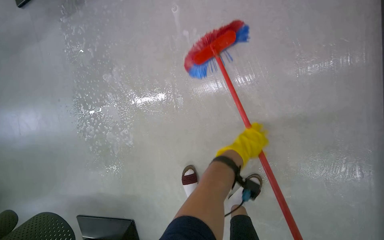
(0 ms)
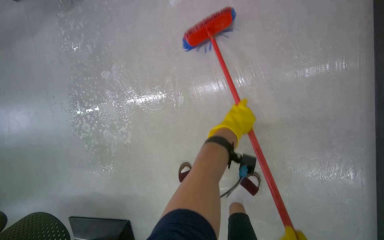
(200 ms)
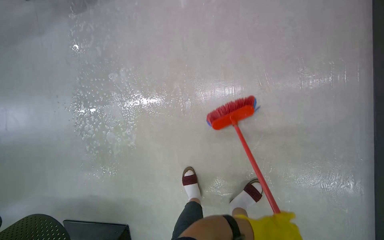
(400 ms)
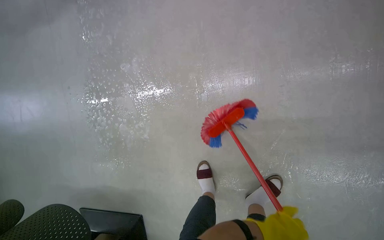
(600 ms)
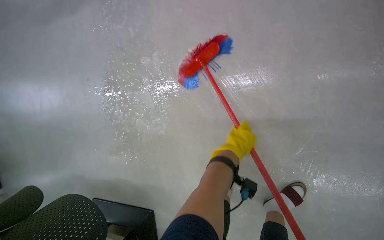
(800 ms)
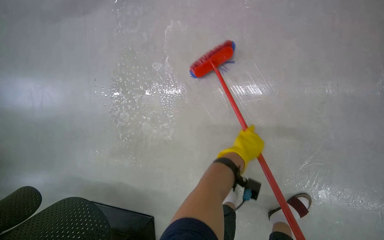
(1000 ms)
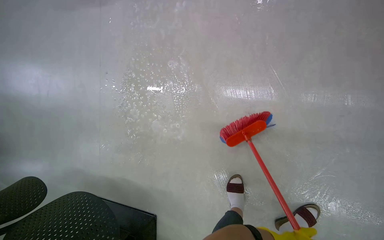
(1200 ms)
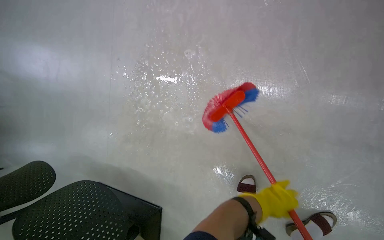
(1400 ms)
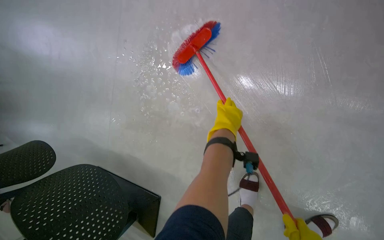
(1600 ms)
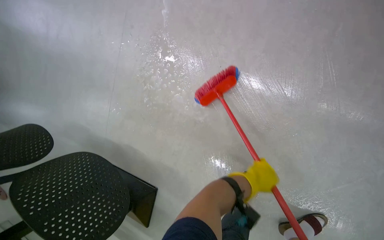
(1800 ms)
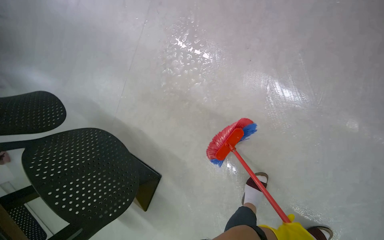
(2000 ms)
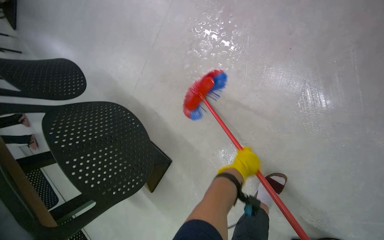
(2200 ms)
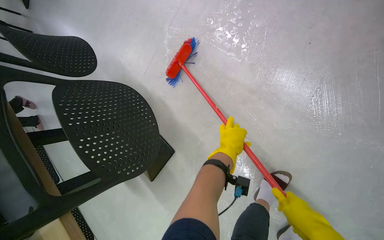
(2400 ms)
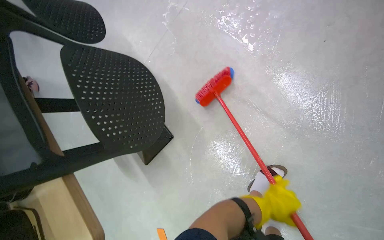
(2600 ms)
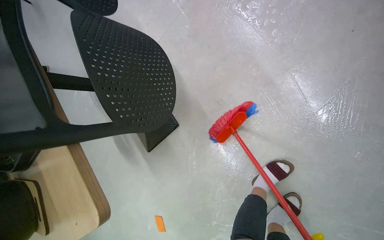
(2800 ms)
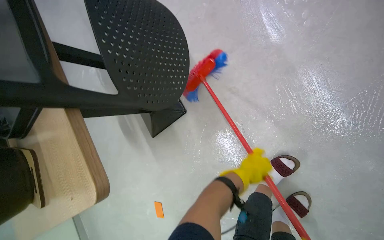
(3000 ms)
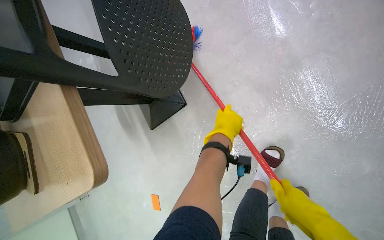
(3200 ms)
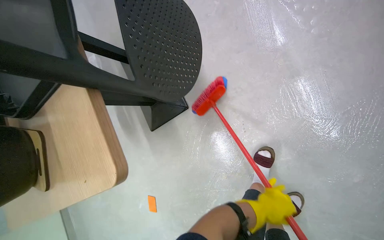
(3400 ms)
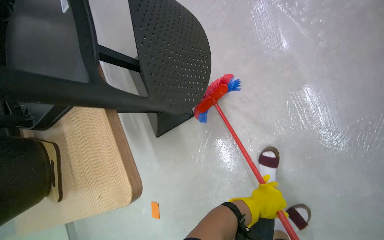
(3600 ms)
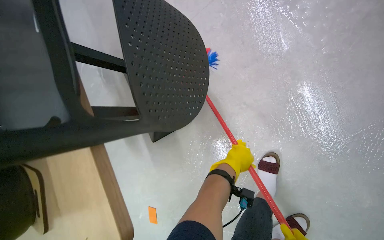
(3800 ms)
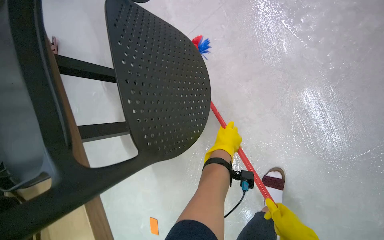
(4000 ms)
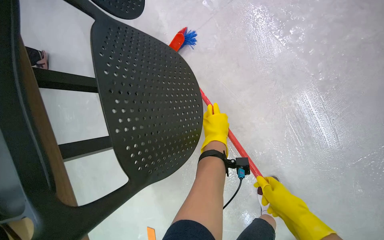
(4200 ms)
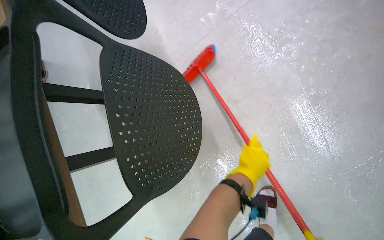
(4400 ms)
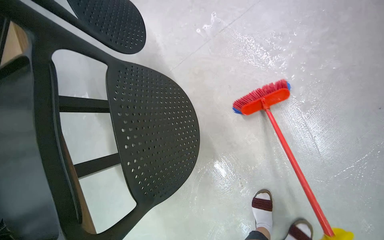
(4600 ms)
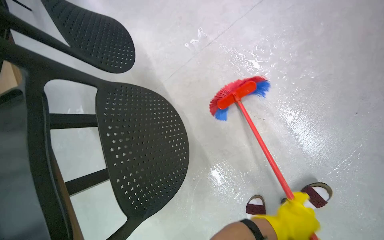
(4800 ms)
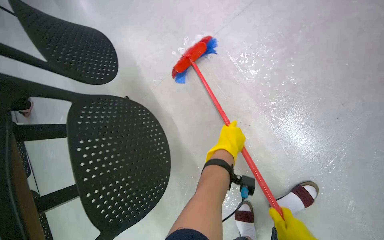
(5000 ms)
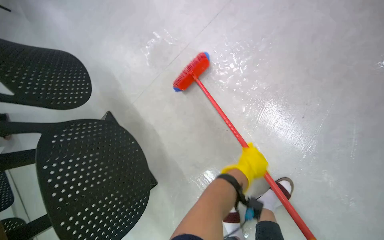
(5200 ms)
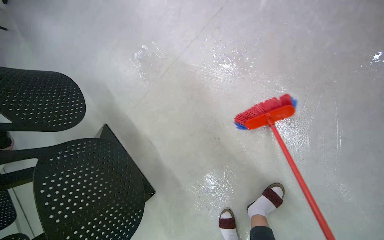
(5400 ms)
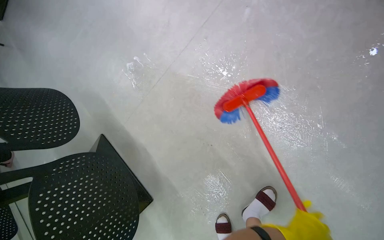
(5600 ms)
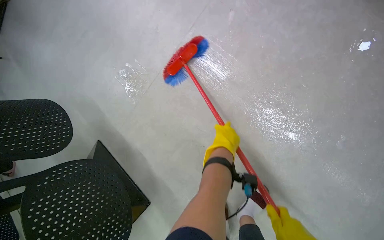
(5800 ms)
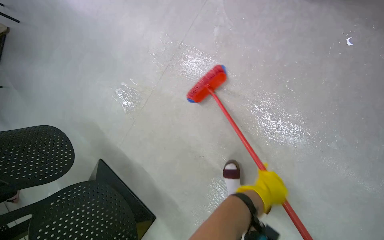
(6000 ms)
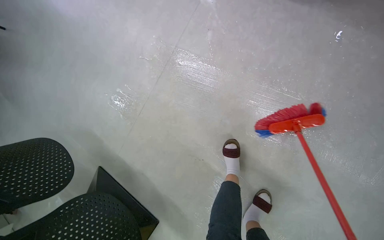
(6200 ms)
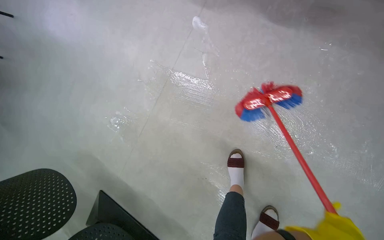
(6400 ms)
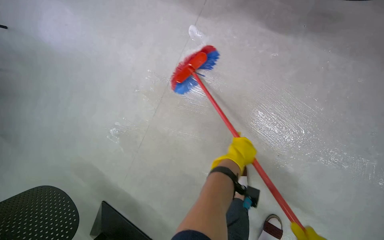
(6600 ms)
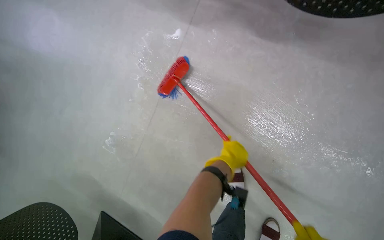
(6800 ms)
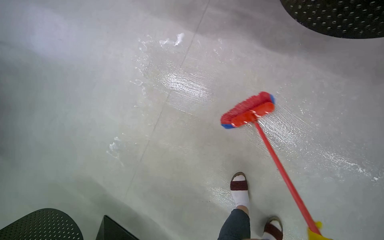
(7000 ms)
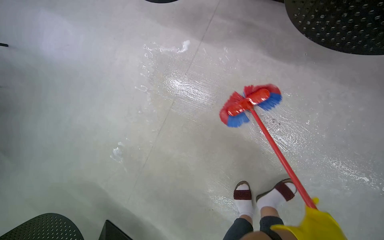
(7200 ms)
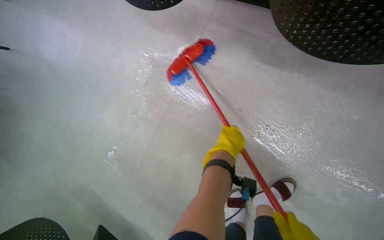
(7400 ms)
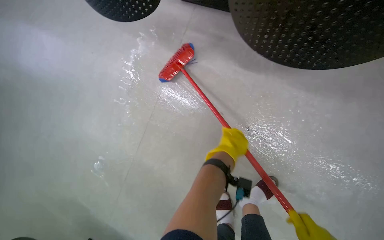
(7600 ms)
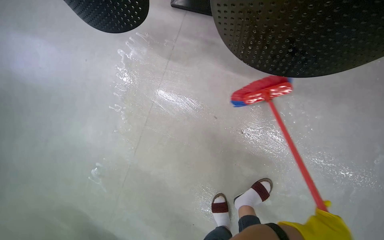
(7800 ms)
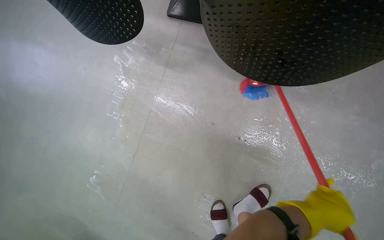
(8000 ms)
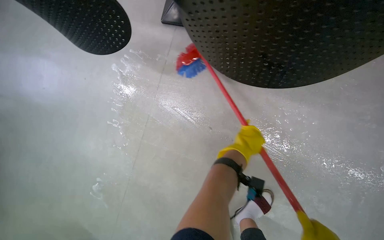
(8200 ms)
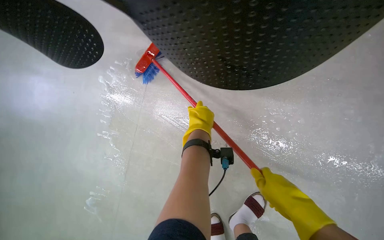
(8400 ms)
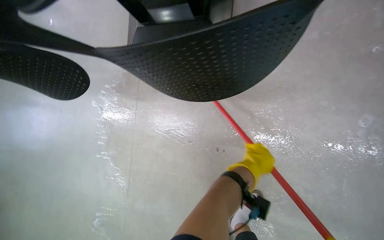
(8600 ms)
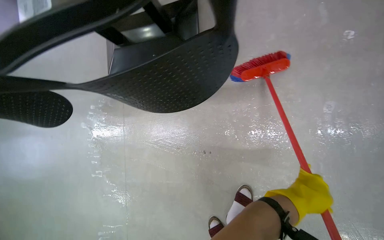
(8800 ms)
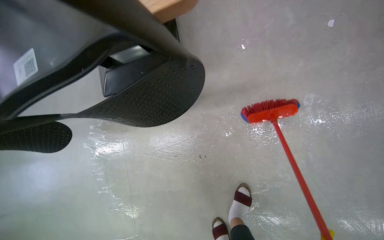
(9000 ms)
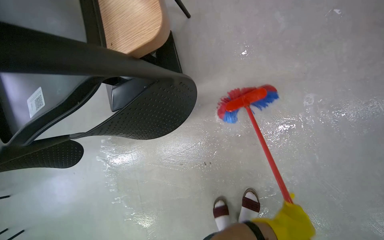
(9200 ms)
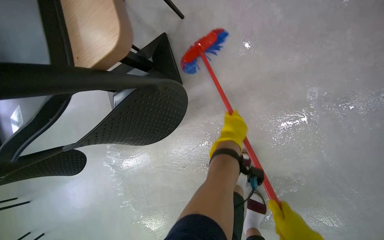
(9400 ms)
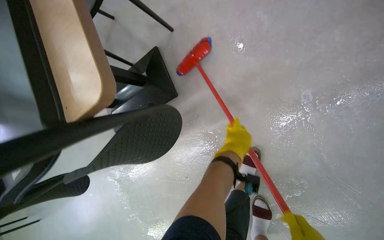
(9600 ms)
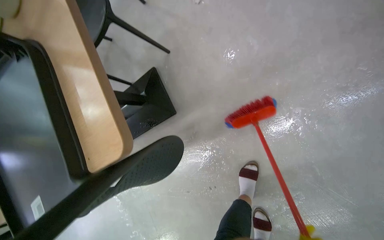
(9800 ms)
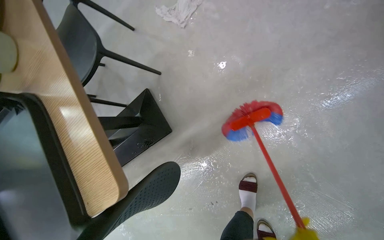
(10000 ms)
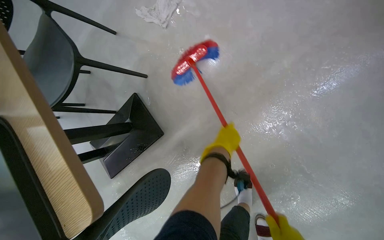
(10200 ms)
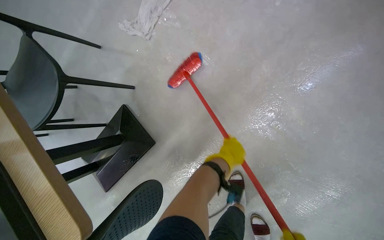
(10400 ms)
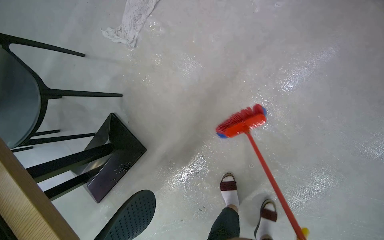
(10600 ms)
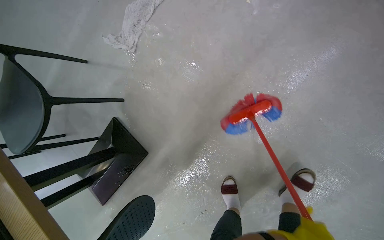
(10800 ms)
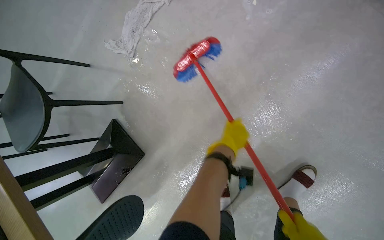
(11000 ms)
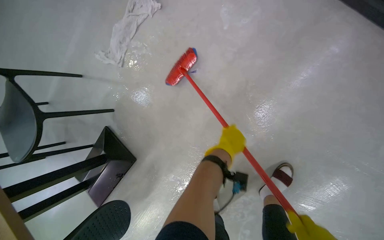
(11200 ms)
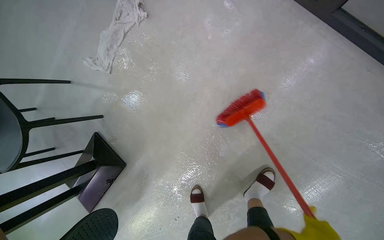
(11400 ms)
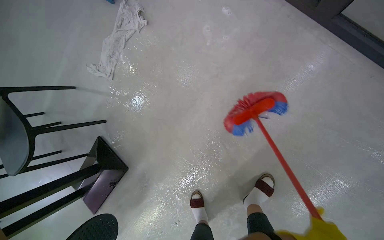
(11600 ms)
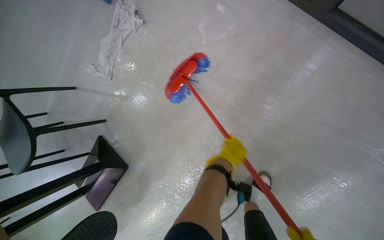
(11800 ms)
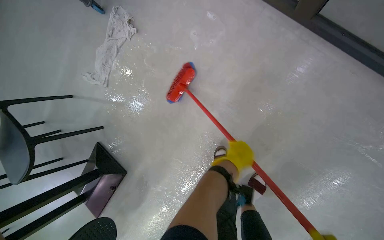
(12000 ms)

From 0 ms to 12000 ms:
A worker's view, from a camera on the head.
Job: mopping floor.
The whole recording: Scrubbing floor with brush. The worker scrubs the floor with a long-handled brush.
From 0 ms to 1600 ms: The wearer moves to the left, roughly 50 cm.
From 1600 ms to 3000 ms: The wearer looks roughly 15 degrees further downward. The scene rotates clockwise by about 30 degrees.
From 3000 ms to 4400 ms: The left hand goes up and down the picture, about 25 cm each way, reversing 2 times.
From 4400 ms to 6000 ms: The head travels approximately 50 cm.
From 7600 ms to 9000 ms: The wearer moves some 40 cm. Everything in view rotates some 35 degrees counterclockwise.
From 9000 ms to 10400 ms: Everything in view rotates approximately 30 degrees counterclockwise.
From 10400 ms to 12000 ms: The camera is carried about 50 cm.

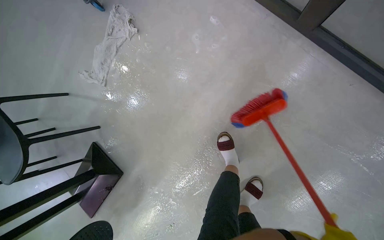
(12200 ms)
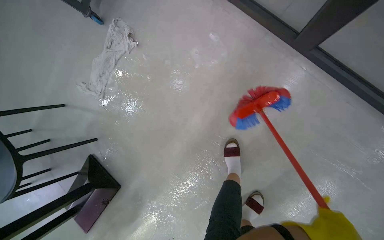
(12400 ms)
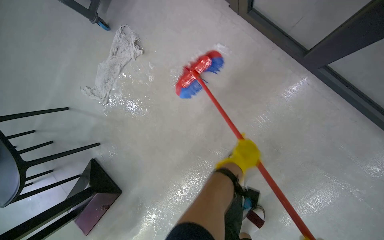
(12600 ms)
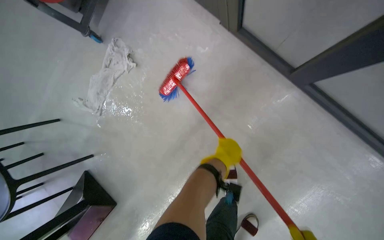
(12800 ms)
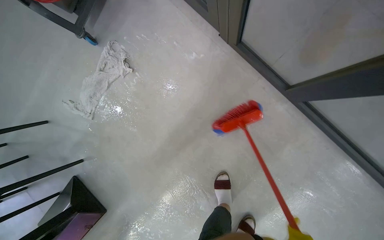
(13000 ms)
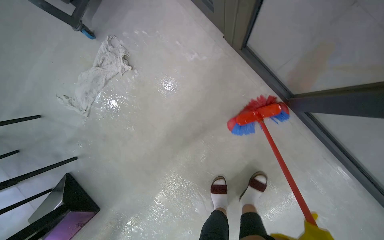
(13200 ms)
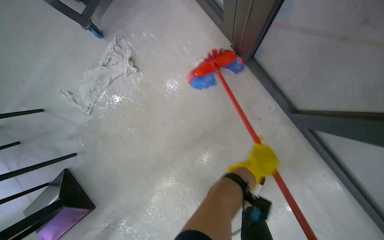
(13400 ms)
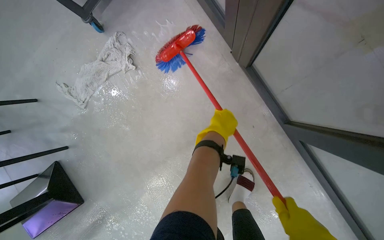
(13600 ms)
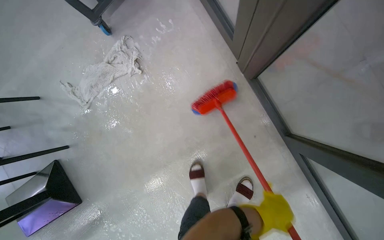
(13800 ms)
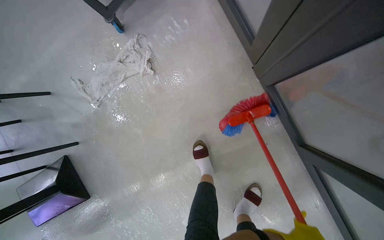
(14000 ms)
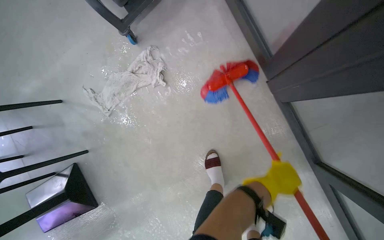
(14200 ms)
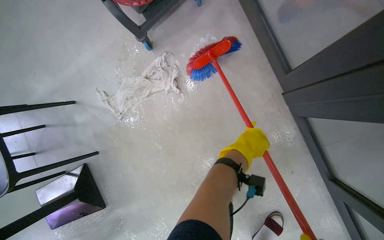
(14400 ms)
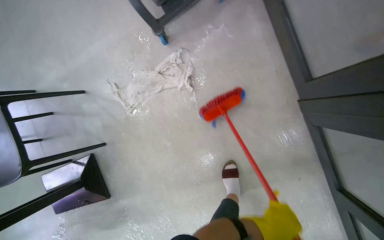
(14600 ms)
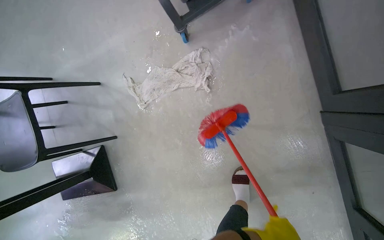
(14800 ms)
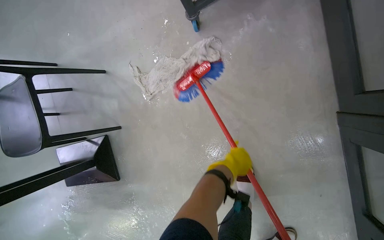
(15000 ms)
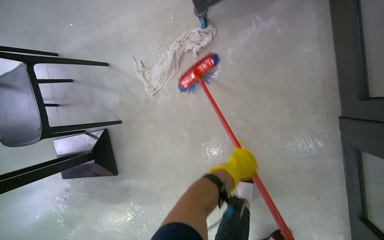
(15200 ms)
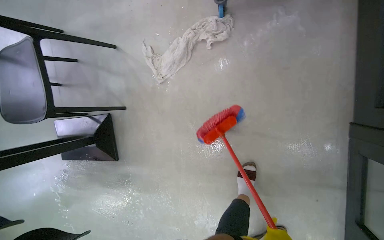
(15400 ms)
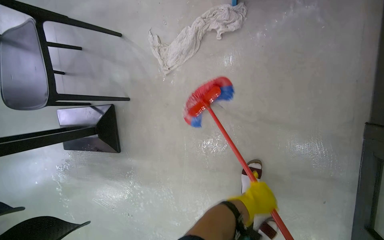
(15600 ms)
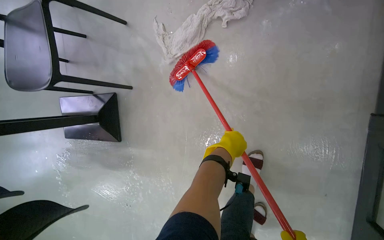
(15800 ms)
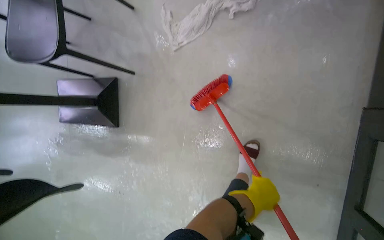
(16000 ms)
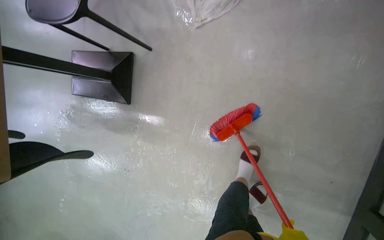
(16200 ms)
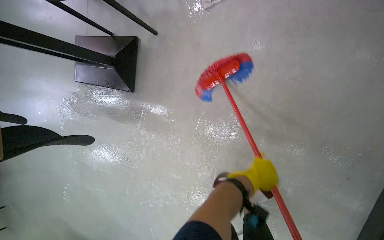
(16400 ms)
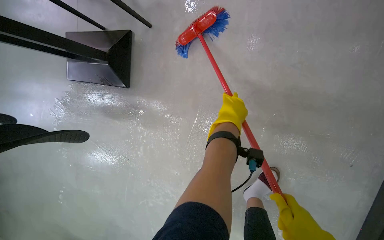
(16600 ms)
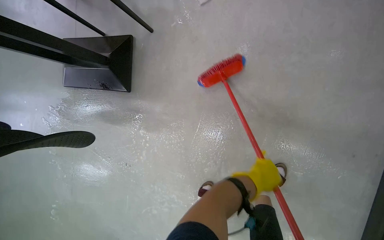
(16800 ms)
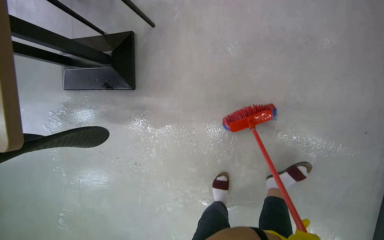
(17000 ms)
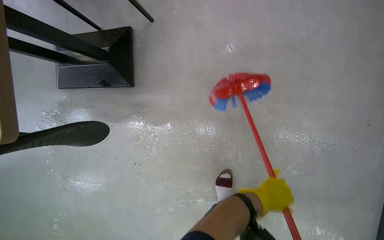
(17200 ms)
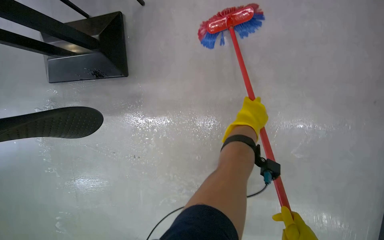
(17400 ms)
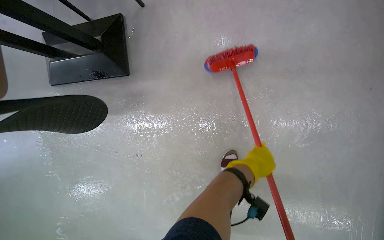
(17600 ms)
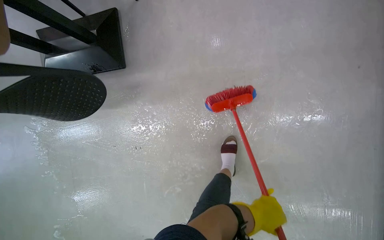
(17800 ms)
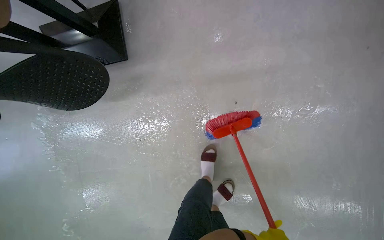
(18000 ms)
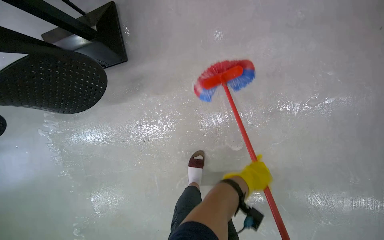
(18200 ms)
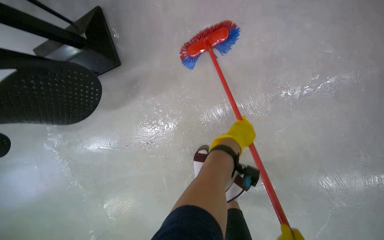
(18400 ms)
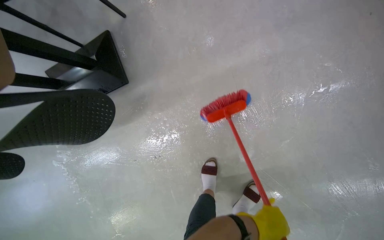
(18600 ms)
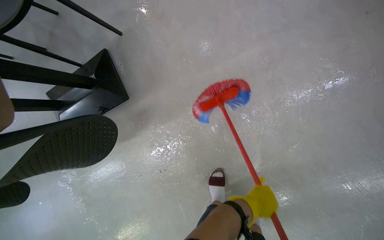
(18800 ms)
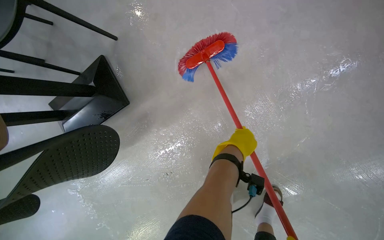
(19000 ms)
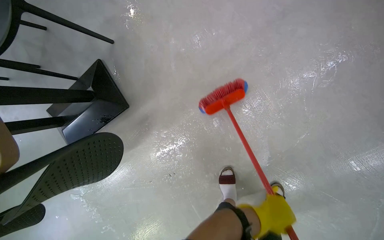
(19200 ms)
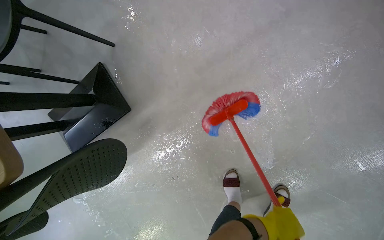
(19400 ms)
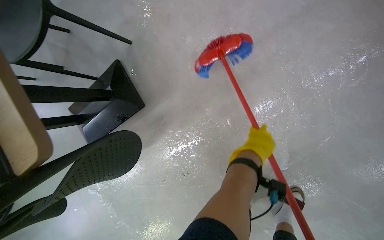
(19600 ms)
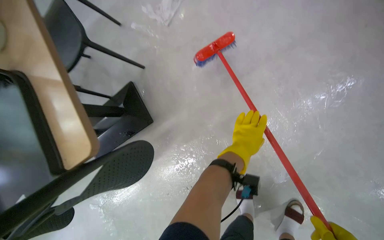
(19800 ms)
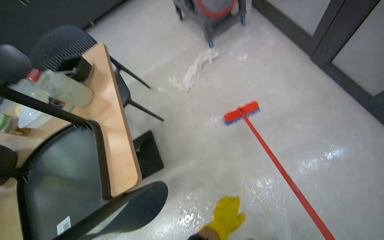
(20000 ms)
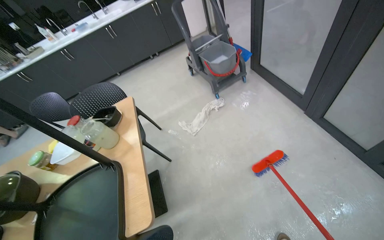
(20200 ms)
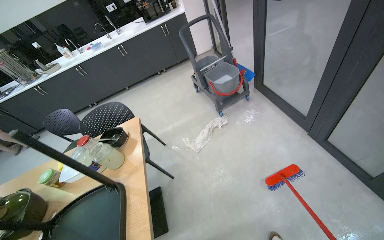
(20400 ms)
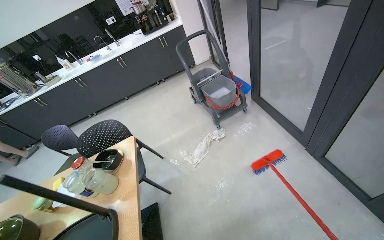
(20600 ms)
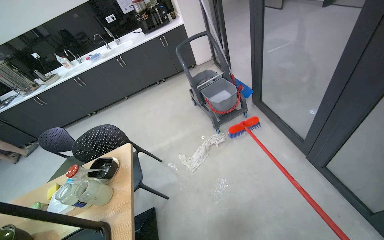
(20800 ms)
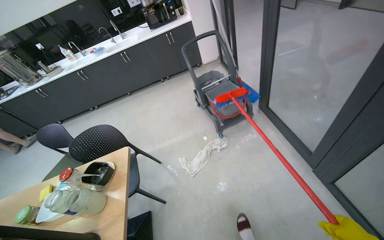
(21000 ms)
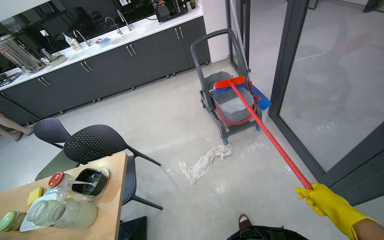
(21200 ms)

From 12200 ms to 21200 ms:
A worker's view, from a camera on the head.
Job: mopping floor.
The whole recording: Scrubbing floor with brush. The worker scrubs the floor with a long-handled brush.
From 12200 ms to 13800 ms: The camera travels about 40 cm.
From 13800 ms to 15200 ms: The camera travels about 40 cm.
From 16600 ms to 18200 ms: The camera travels some 50 cm.
From 19800 ms to 21200 ms: The camera is carried approximately 60 cm. The camera pitches upward, by about 35 degrees.
